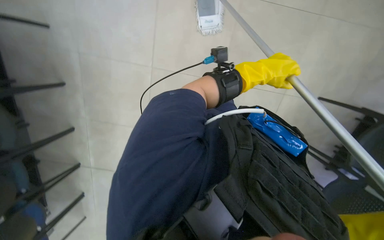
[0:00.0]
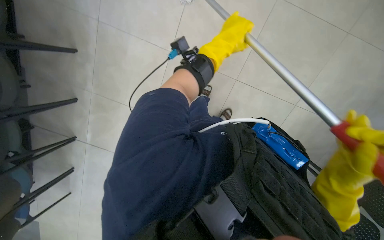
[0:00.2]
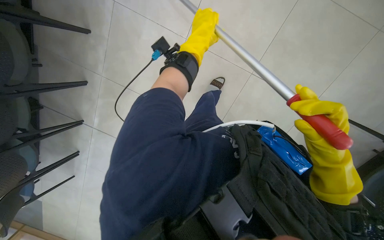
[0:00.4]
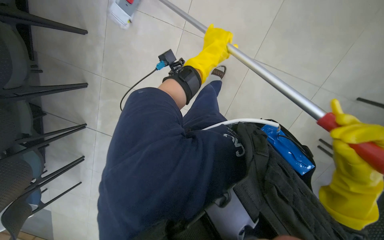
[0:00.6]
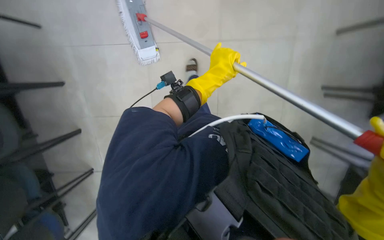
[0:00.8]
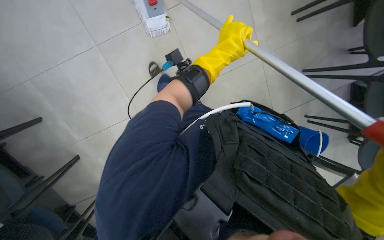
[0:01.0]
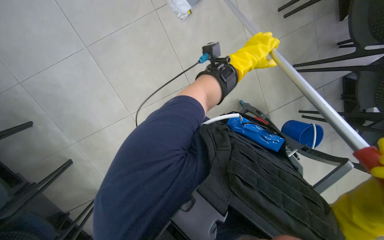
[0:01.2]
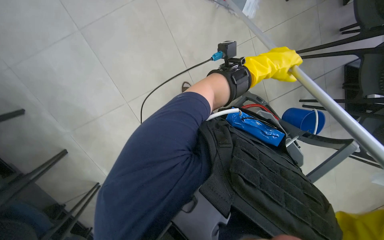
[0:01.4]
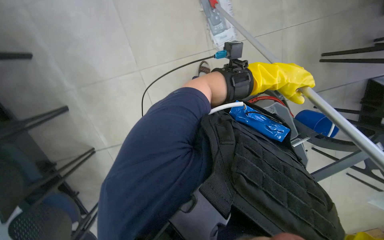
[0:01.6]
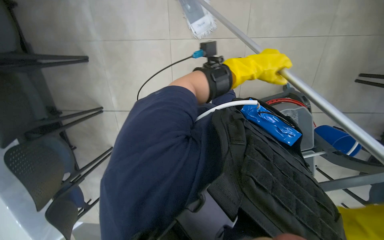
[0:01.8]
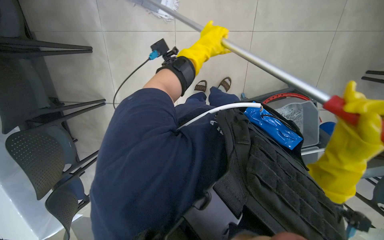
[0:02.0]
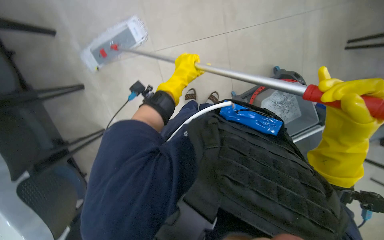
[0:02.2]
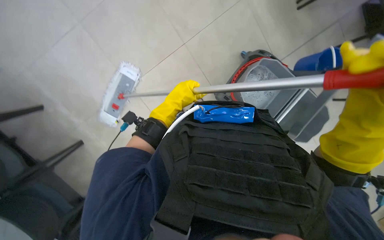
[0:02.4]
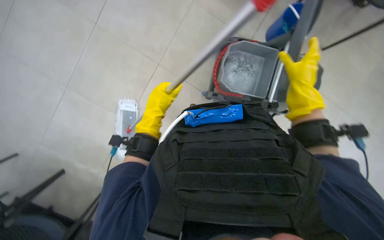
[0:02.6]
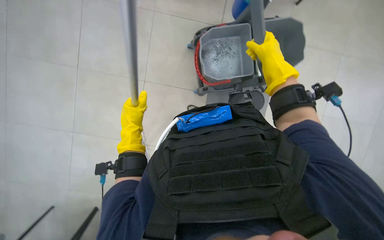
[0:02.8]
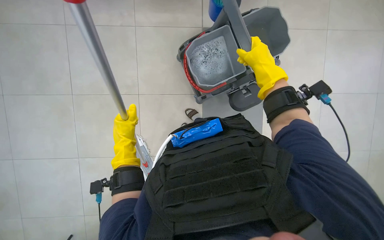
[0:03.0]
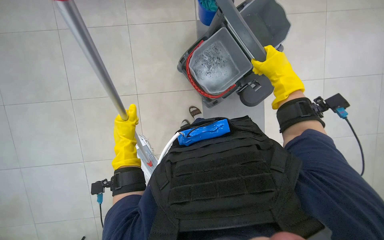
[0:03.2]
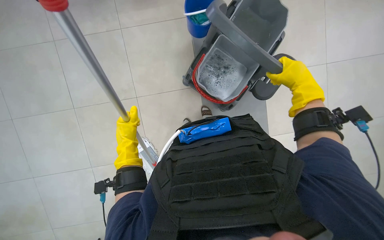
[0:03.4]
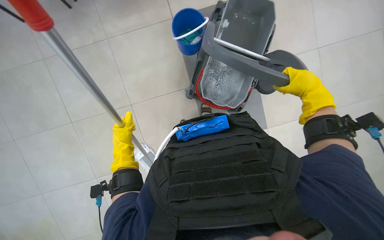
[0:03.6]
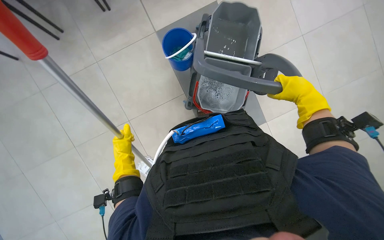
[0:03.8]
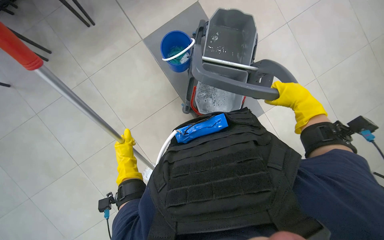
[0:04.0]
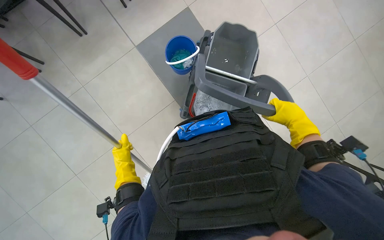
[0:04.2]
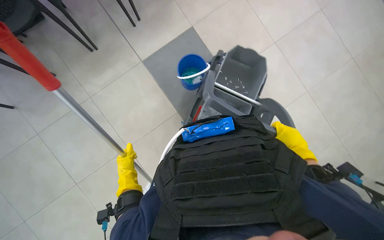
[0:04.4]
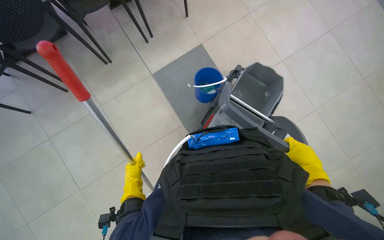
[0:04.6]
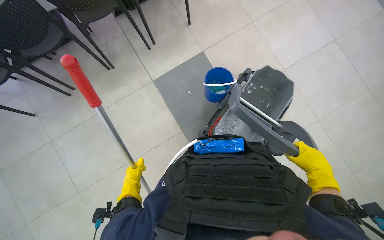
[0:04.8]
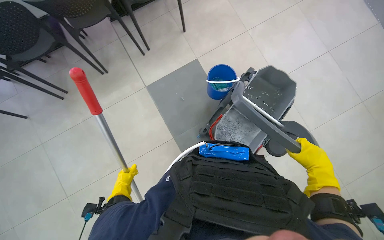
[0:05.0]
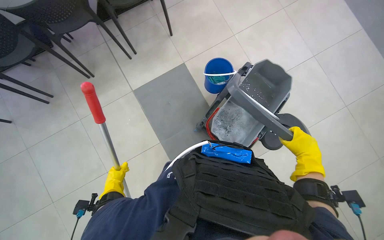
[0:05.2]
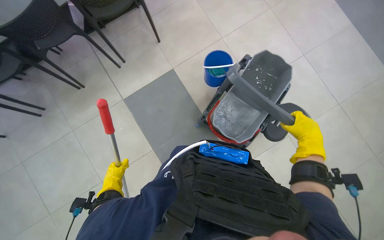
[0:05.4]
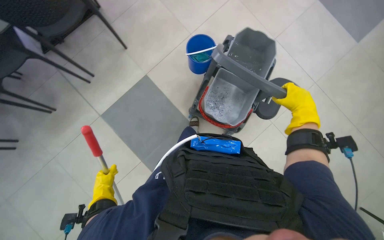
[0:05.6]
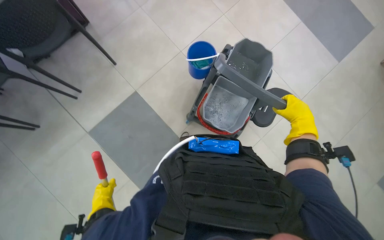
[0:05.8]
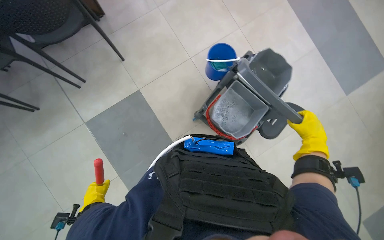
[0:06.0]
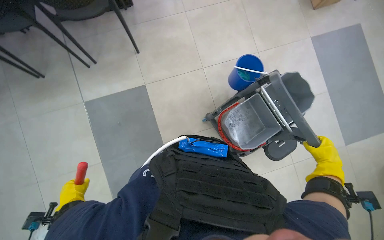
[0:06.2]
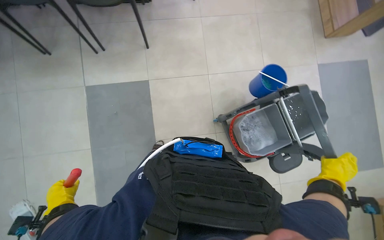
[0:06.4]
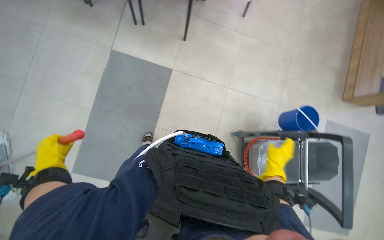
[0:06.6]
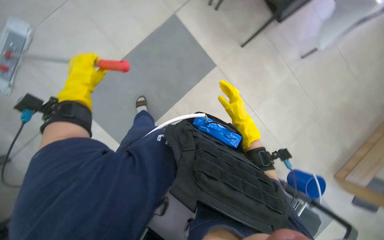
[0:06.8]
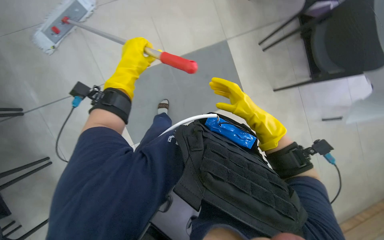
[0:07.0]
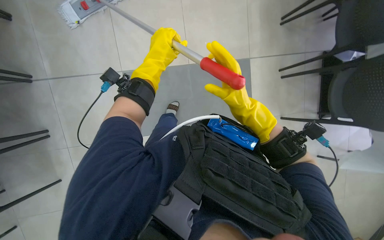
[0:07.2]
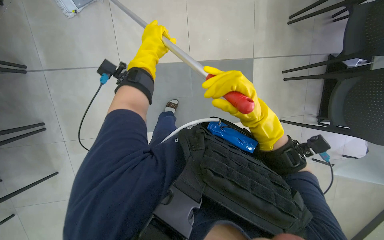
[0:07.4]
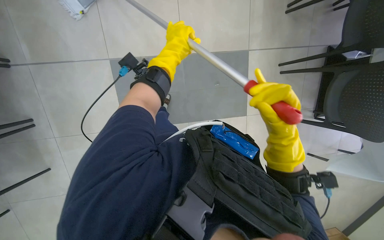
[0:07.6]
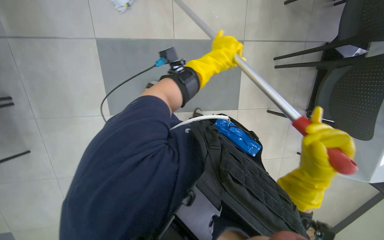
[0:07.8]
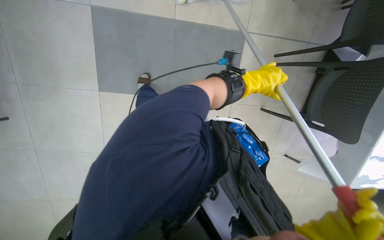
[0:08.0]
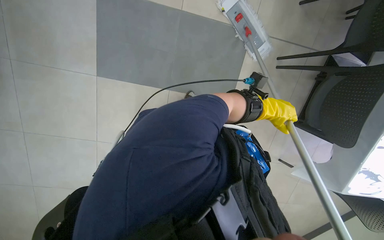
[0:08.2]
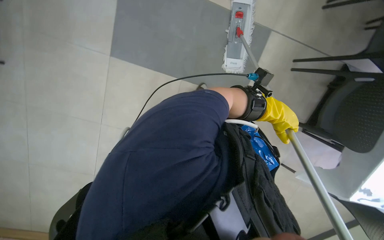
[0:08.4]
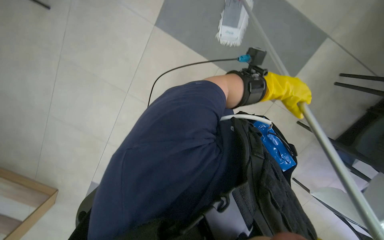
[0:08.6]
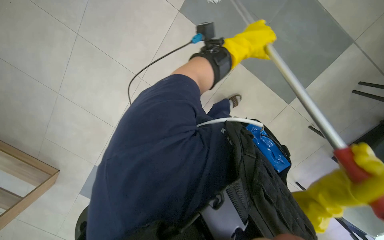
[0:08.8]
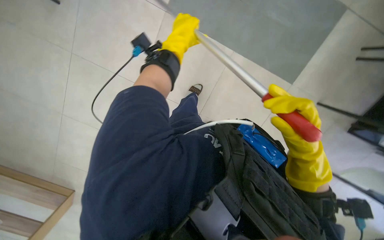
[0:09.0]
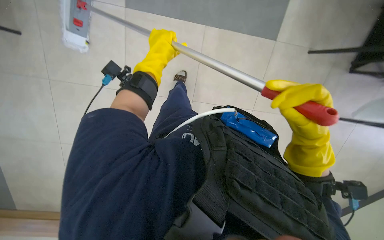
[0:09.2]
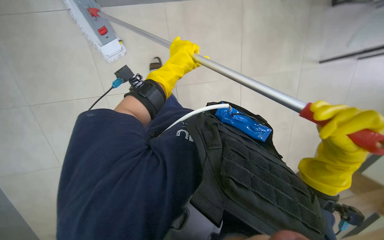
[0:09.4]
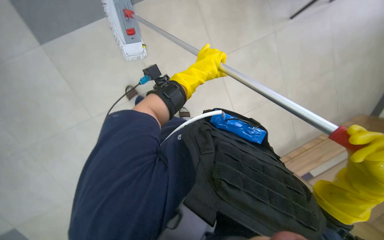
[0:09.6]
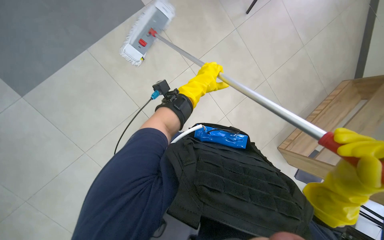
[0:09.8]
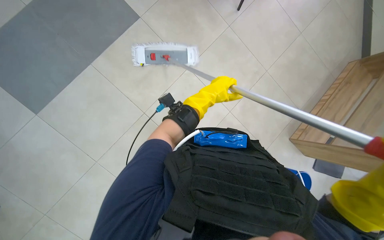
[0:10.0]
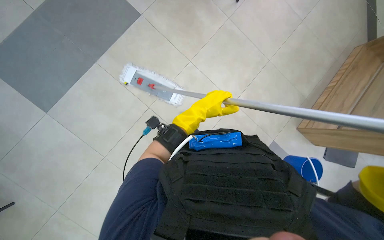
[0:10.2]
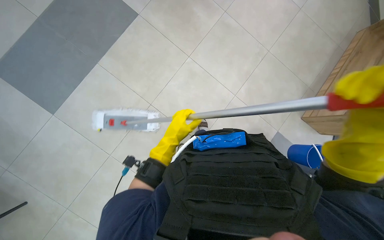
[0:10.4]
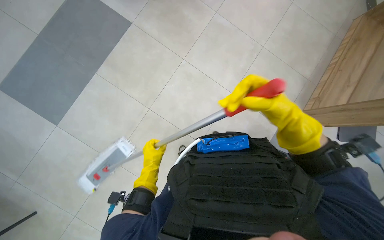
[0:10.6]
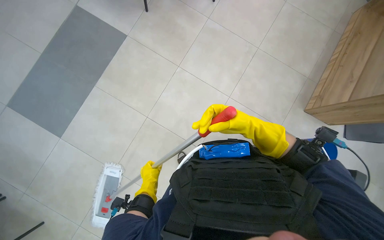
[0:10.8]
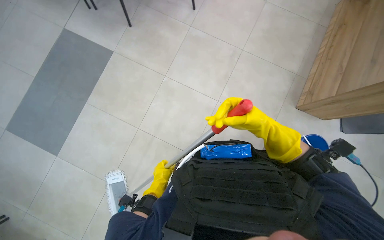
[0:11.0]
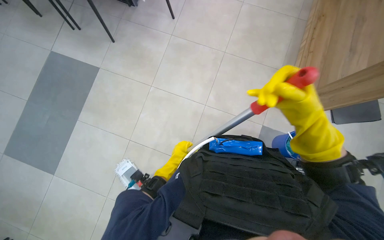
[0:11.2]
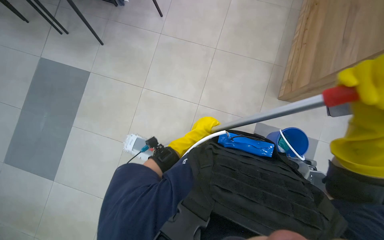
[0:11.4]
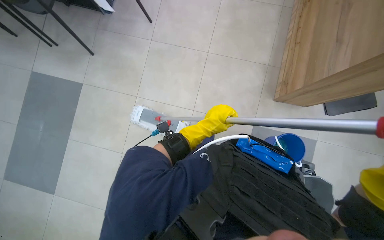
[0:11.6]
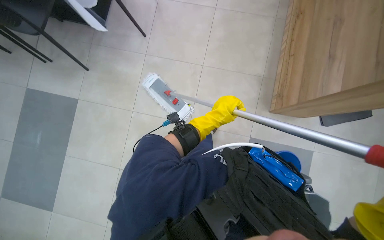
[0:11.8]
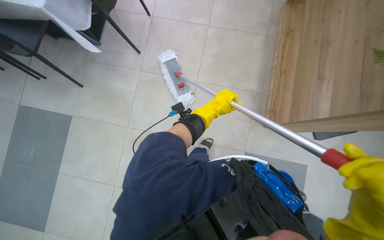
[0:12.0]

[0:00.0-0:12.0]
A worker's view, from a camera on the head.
Job: mopping floor.
The whole recording: Mopping the floor. The worker mops the floor with a mop, periodically dipping it into a bucket on a cleaning cart.
0:01.6 to 0:03.0: Everything in view rotates approximately 40 degrees counterclockwise.
0:03.0 to 0:04.4: The camera pitches upward, by some 25 degrees. The right hand travels to the right by some 10 cm, while the left hand moves farther from the camera, approximately 10 cm.
0:04.4 to 0:06.0: The left hand shifts some 20 cm to the left and farther from the camera. Meanwhile the right hand goes roughly 15 cm to the right and farther from the camera, and moves approximately 15 cm up the picture and comes back.
0:06.0 to 0:07.6: Everything in view rotates roughly 40 degrees clockwise. The left hand moves up the picture and to the right, about 40 cm.
0:07.6 to 0:09.0: The left hand moves approximately 25 cm to the right and comes back.
0:09.0 to 0:10.4: The left hand goes some 20 cm down the picture.
0:10.4 to 0:12.0: The wearer moves about 50 cm. The view tips upward by approximately 15 degrees. The scene rotates counterclockwise by about 30 degrees.

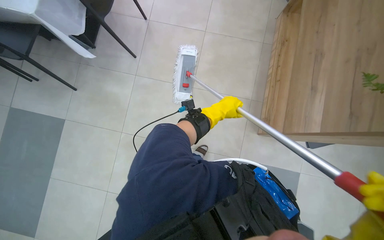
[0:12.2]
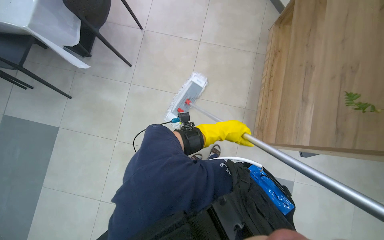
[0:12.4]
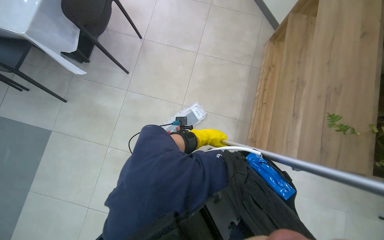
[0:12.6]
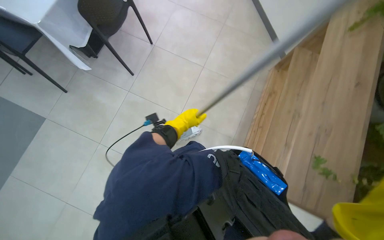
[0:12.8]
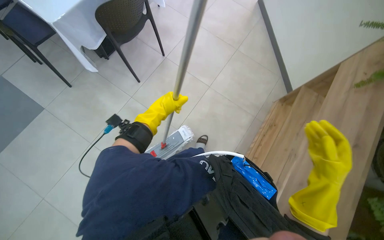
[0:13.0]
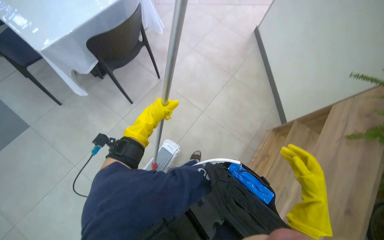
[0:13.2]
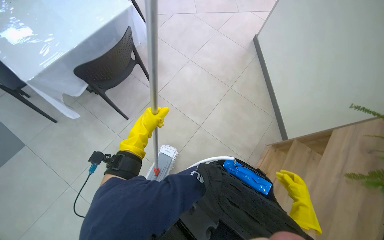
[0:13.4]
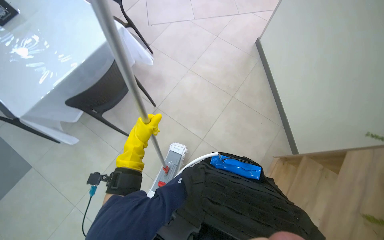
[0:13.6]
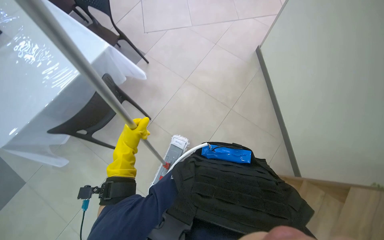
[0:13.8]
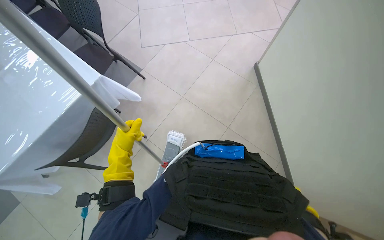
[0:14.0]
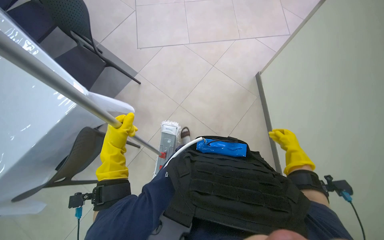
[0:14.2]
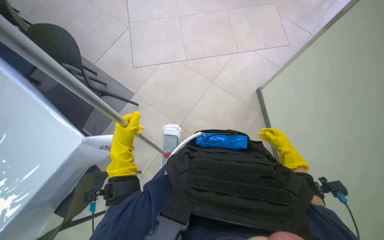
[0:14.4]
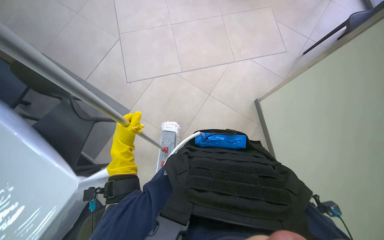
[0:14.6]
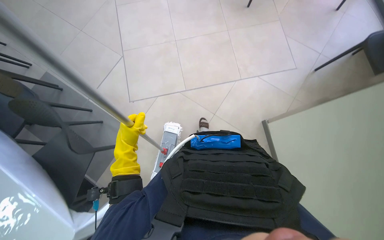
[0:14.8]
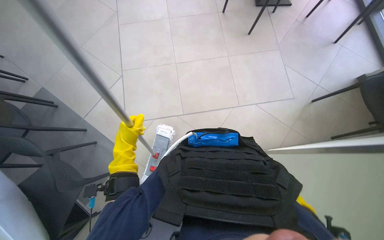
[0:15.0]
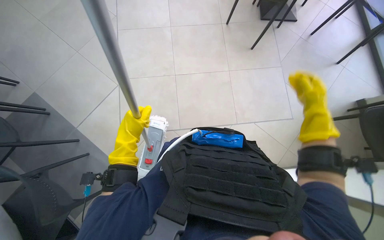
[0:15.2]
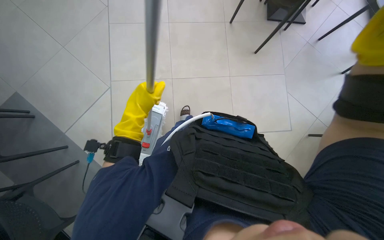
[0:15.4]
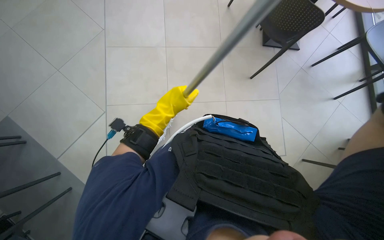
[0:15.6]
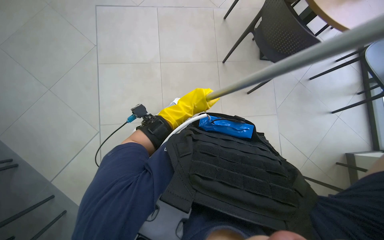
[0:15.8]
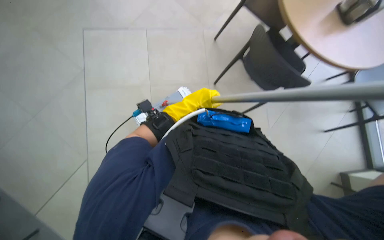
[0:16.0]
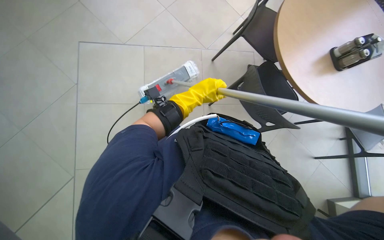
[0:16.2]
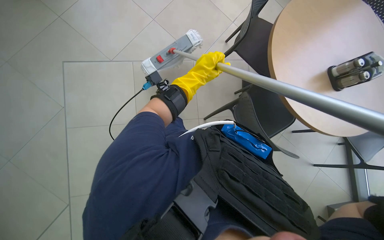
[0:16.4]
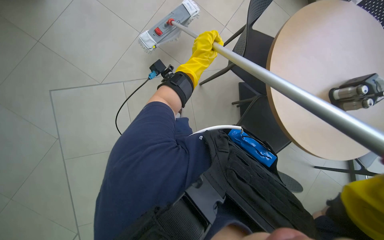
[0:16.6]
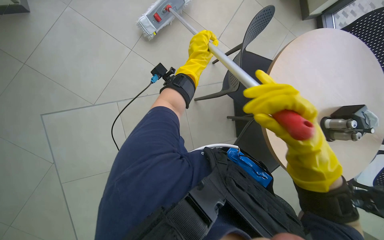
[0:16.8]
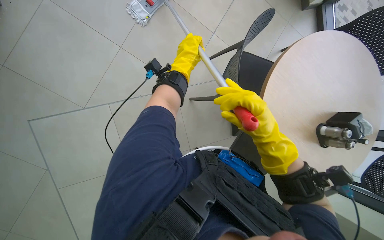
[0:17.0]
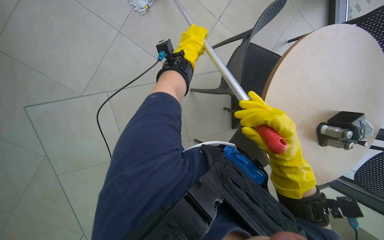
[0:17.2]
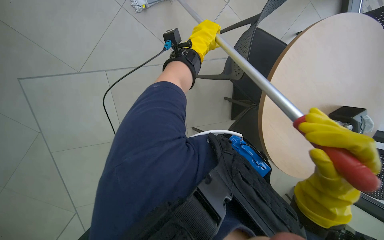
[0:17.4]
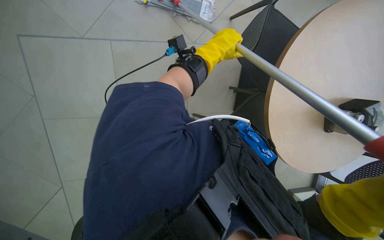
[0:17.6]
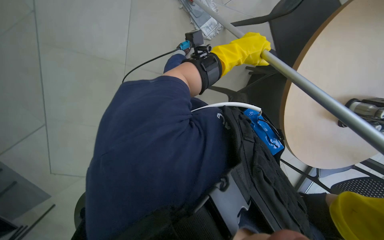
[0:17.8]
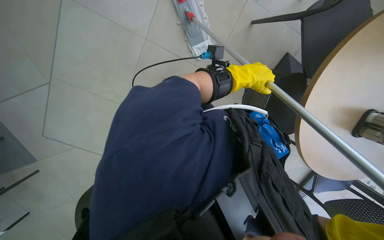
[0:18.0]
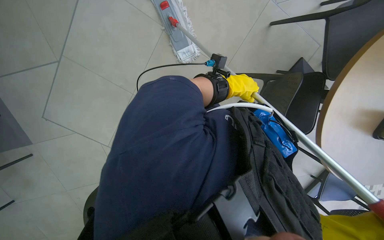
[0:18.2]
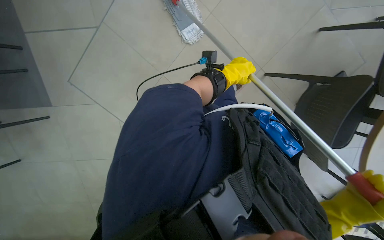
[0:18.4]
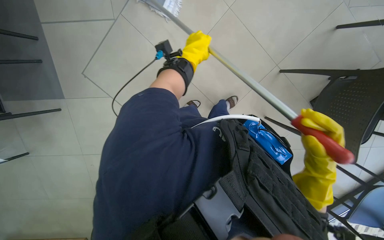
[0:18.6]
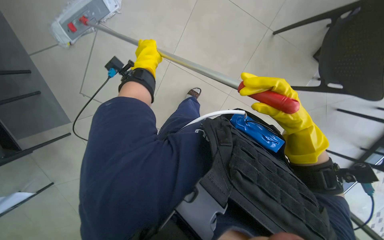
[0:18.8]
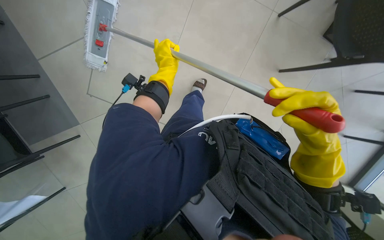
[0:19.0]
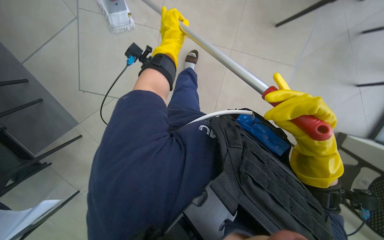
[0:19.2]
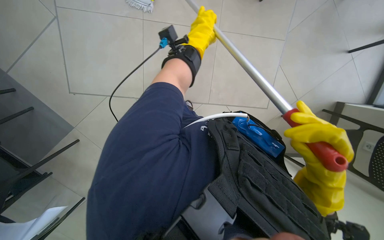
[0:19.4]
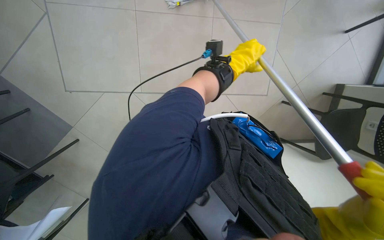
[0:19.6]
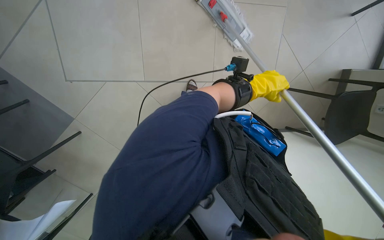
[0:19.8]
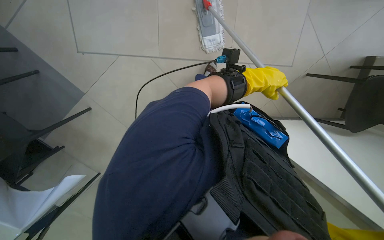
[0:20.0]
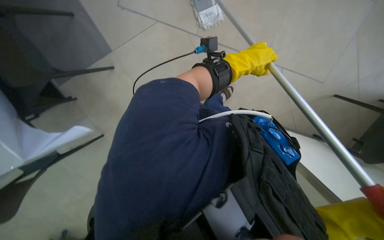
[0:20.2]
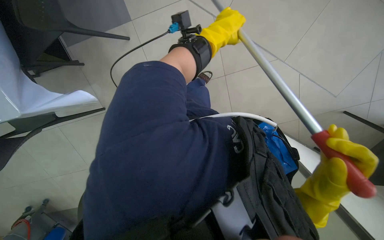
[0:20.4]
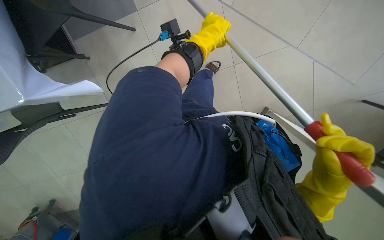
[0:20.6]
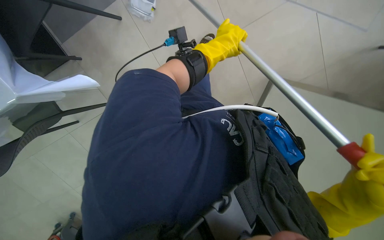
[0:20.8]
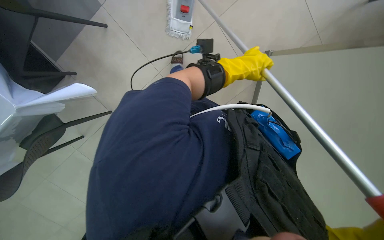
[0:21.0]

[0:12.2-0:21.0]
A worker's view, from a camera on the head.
Job: mopping floor.
The whole recording: Mopping the floor. The worker mops the floor with a mop, periodically dipping it into a bucket on a cleaning cart.
0:12.2 to 0:13.6: The wearer moves roughly 50 cm. The view tips upward by approximately 20 degrees.
0:13.6 to 0:15.2: The head travels roughly 50 cm.
0:15.2 to 0:16.6: The head travels approximately 60 cm.
0:16.6 to 0:18.0: The camera pitches downward, by approximately 15 degrees.
0:18.0 to 0:19.6: Everything in view rotates some 25 degrees counterclockwise.
